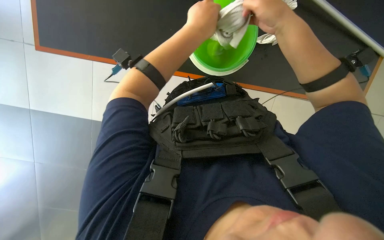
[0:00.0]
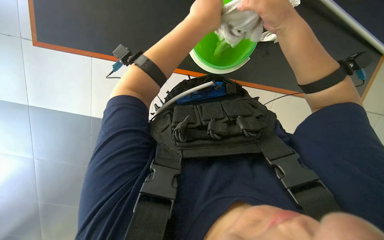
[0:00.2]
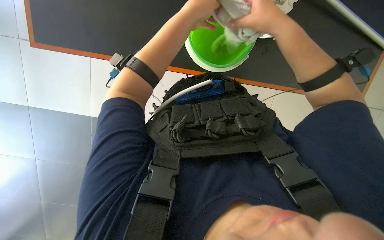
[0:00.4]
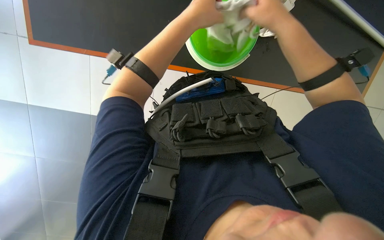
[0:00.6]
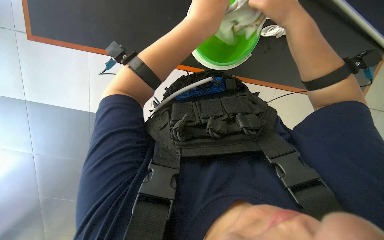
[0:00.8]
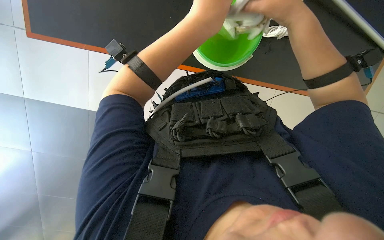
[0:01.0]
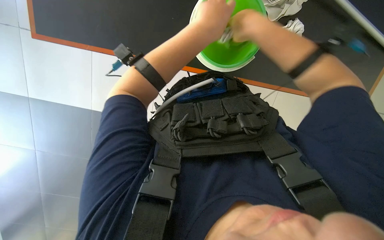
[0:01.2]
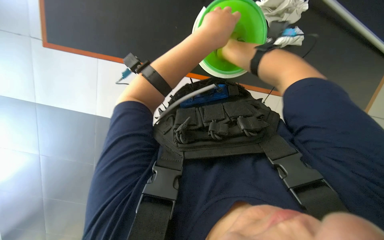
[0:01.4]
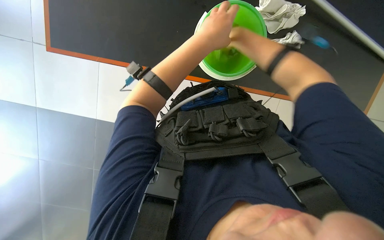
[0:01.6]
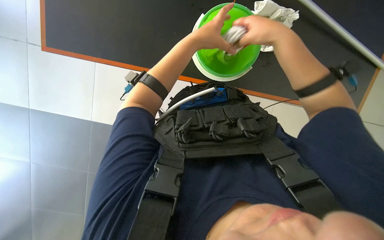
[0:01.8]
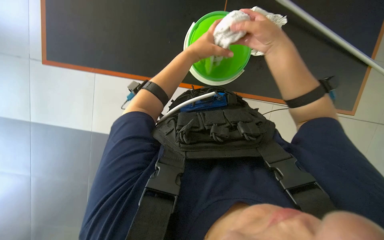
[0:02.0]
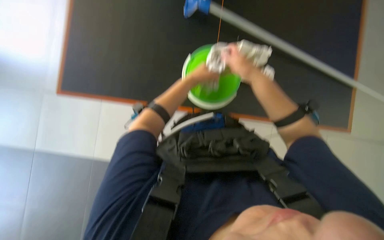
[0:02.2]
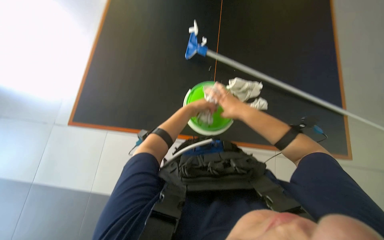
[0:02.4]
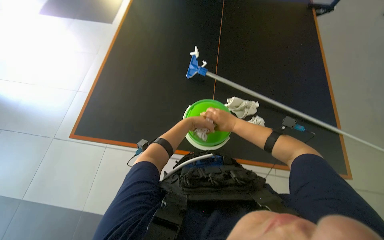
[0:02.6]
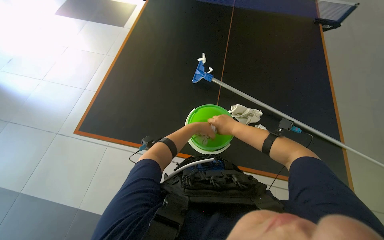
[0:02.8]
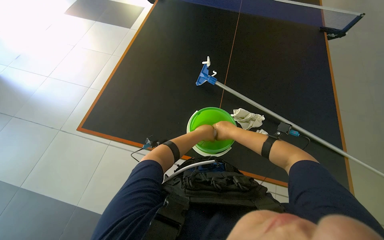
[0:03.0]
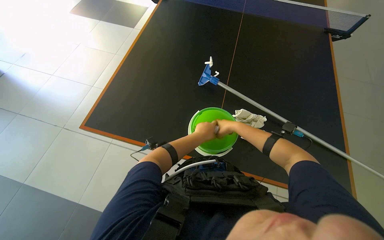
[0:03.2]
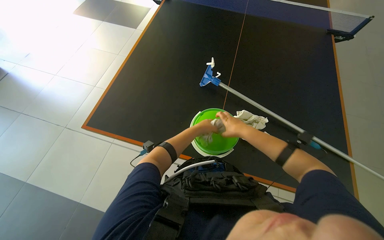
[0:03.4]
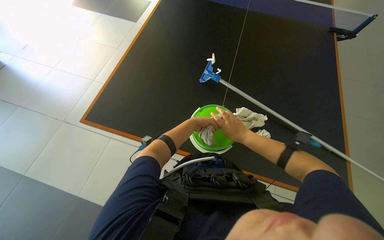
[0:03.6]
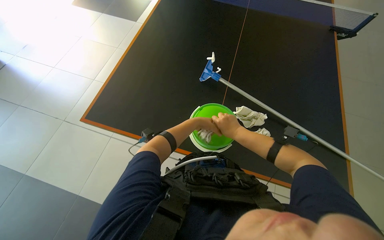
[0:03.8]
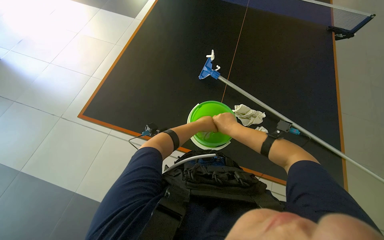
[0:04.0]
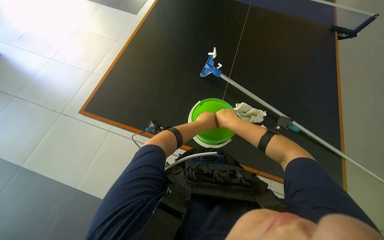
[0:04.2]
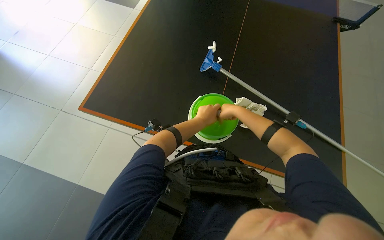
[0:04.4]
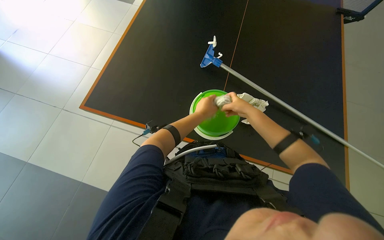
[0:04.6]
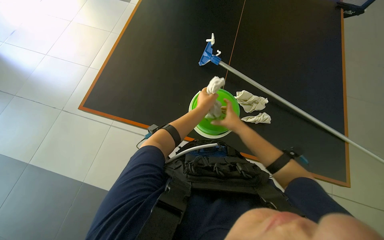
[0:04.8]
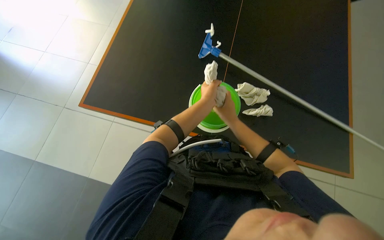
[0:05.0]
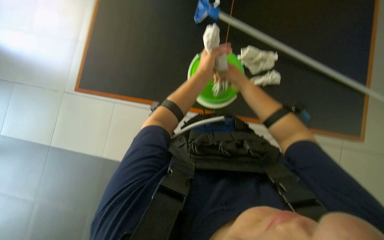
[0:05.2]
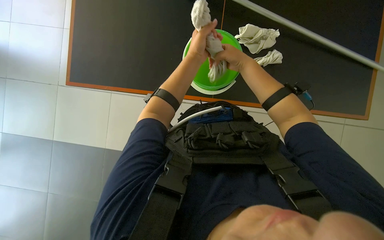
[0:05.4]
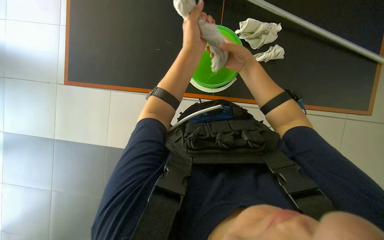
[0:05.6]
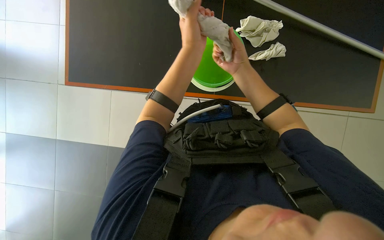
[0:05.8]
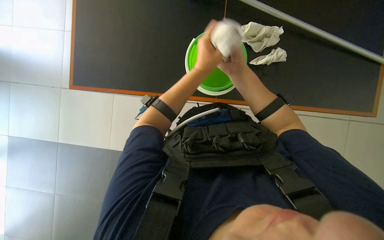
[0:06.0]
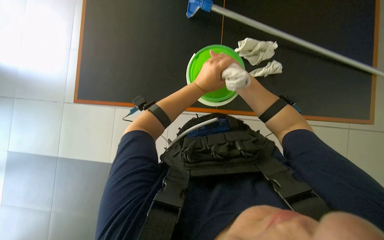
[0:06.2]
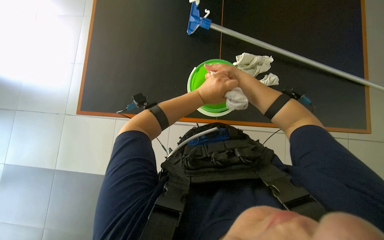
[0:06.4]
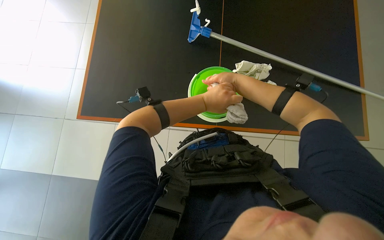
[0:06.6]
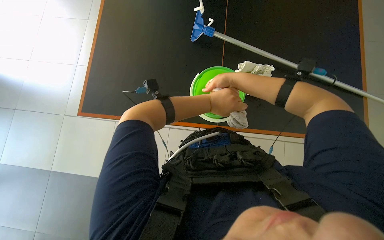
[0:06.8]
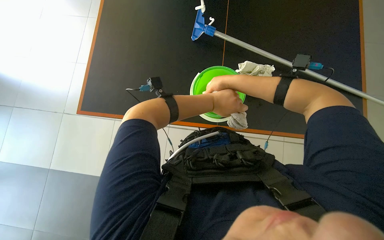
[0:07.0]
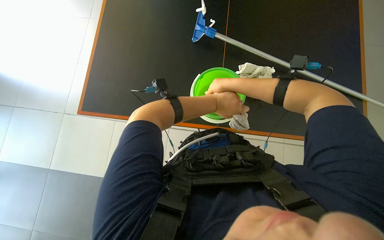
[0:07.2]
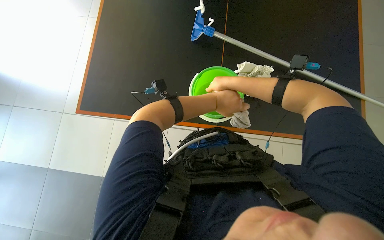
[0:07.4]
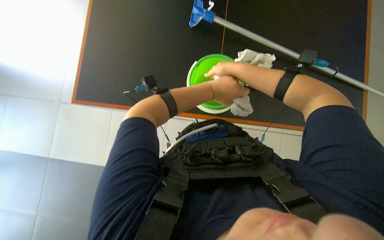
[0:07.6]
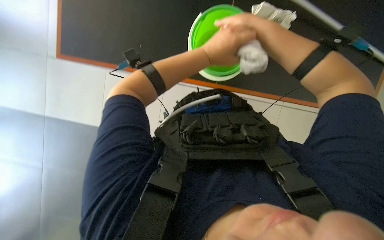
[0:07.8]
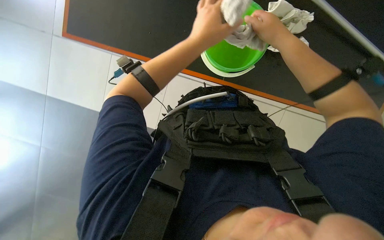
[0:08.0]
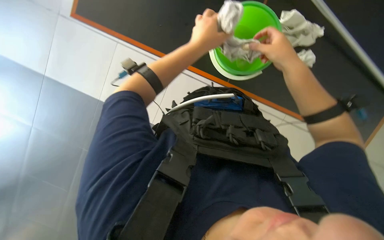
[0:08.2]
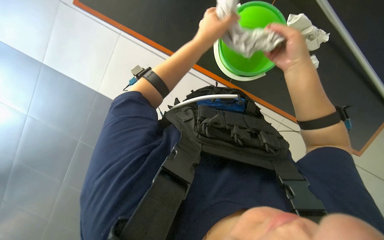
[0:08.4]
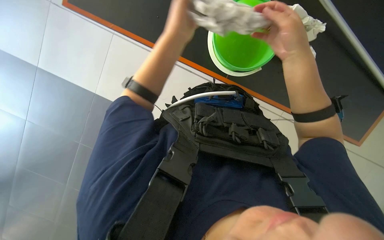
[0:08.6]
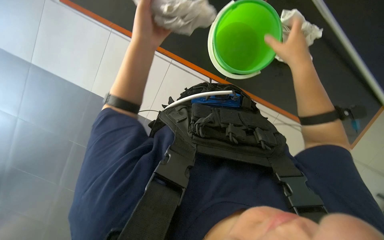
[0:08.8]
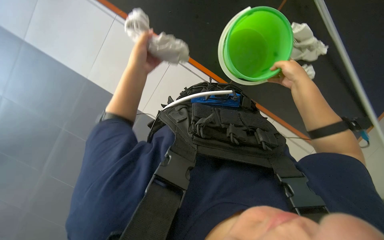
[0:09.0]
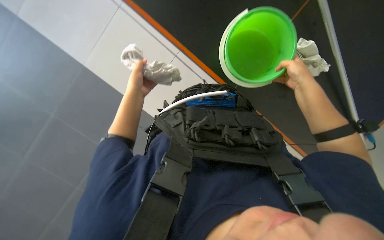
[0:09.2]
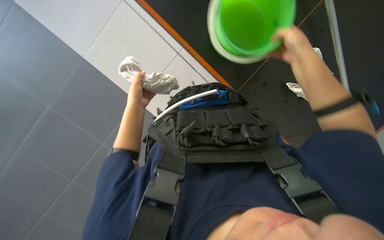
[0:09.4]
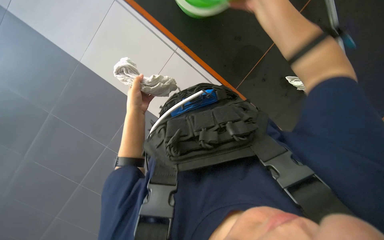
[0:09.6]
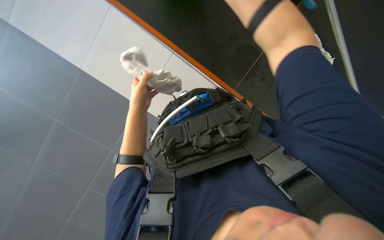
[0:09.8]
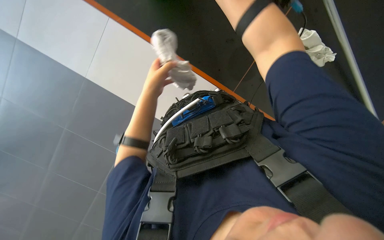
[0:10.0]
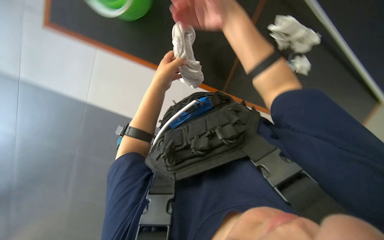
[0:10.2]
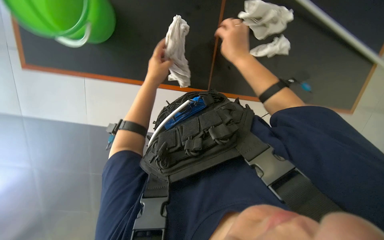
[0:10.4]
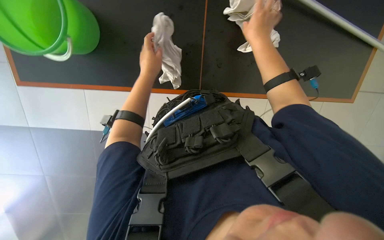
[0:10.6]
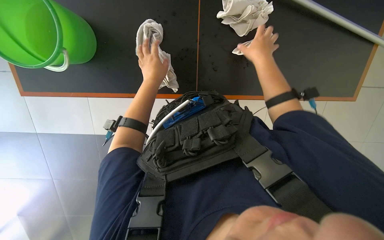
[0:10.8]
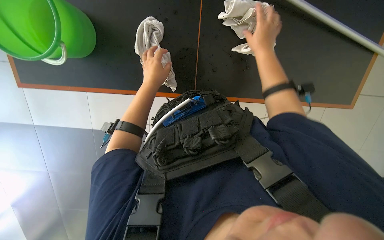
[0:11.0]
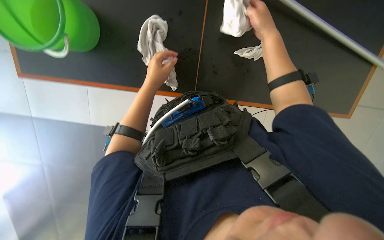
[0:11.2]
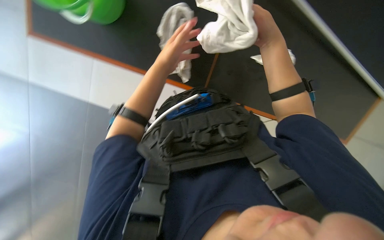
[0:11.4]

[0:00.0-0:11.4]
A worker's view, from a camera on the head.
Job: preparing cleaning supplies.
The whole recording: Wringing cloths into bucket. The worker wrings out cloths into a green bucket.
0:00.0 to 0:01.4: The hands make small movements and keep their place.
0:01.4 to 0:02.8: The camera pitches upward, by approximately 35 degrees.
0:02.8 to 0:04.2: The hands are busy where they are.
0:04.2 to 0:05.6: The camera pitches downward, by roughly 25 degrees.
0:05.6 to 0:07.2: The view tilts some 15 degrees upward. The left hand travels nearer to the camera by approximately 15 cm.
0:07.2 to 0:08.6: The view tilts some 20 degrees downward. The left hand moves to the left, approximately 15 cm.
0:08.6 to 0:10.0: The scene rotates counterclockwise by approximately 35 degrees.
0:10.0 to 0:11.4: The right hand moves farther from the camera, roughly 10 cm.

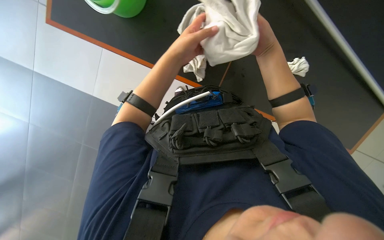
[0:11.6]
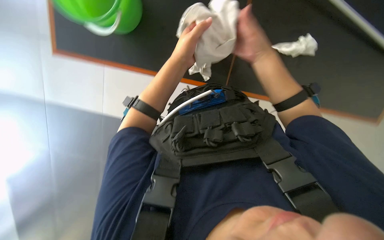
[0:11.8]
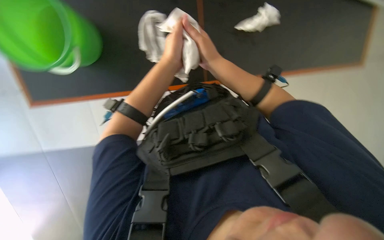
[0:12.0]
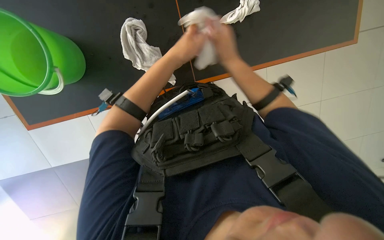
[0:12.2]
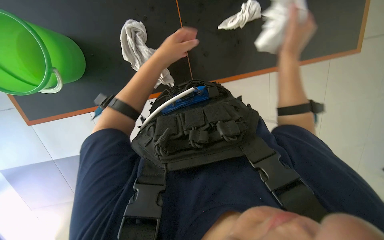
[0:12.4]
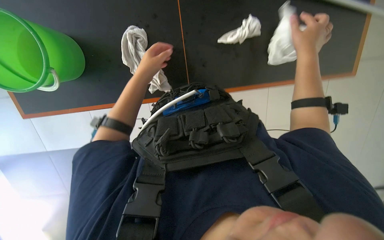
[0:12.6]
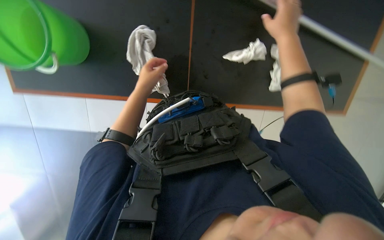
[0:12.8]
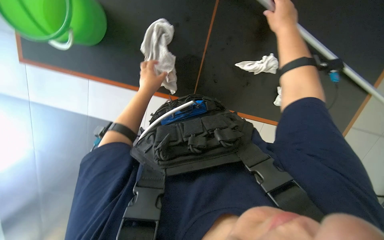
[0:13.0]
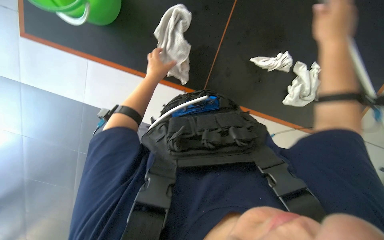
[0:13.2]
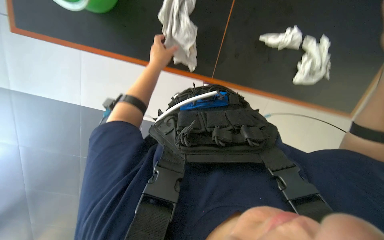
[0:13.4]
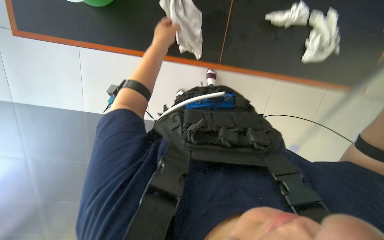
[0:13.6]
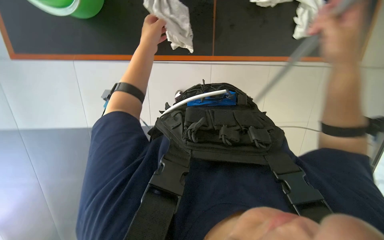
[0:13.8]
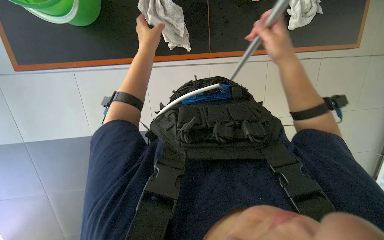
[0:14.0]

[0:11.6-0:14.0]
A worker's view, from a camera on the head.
Job: preparing cleaning supplies.
The whole recording: Wringing cloths into bucket. The worker wrings out cloths into a green bucket.
0:11.6 to 0:12.8: The left hand goes approximately 10 cm farther from the camera.
0:12.8 to 0:14.0: The left hand moves up the picture, roughly 10 cm.

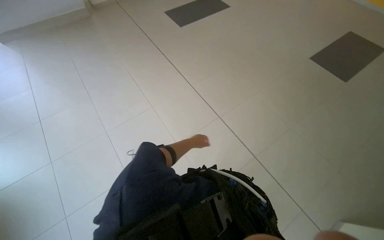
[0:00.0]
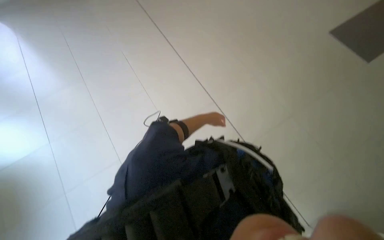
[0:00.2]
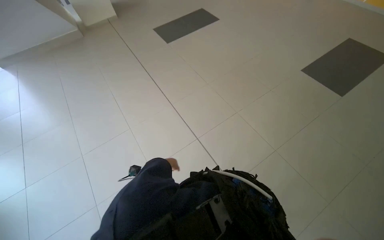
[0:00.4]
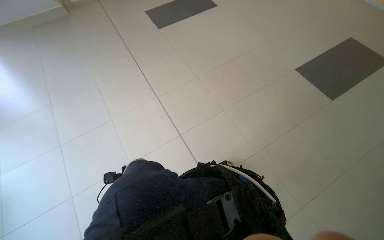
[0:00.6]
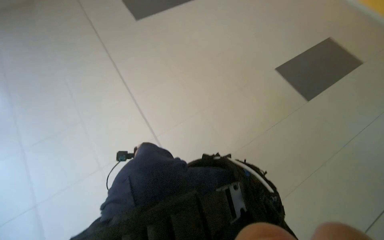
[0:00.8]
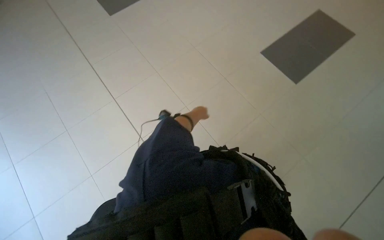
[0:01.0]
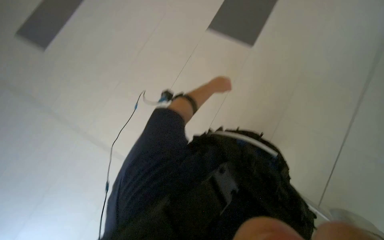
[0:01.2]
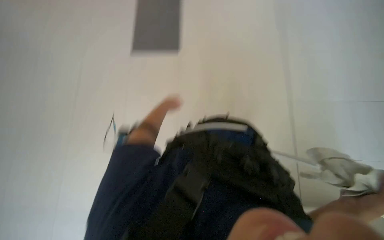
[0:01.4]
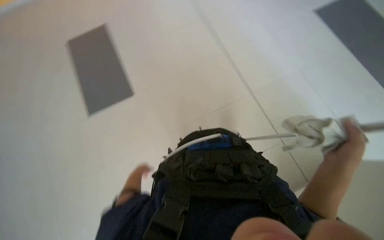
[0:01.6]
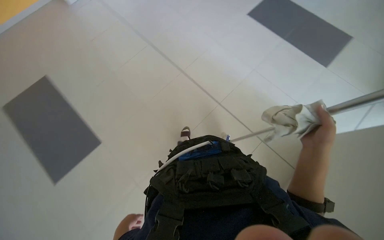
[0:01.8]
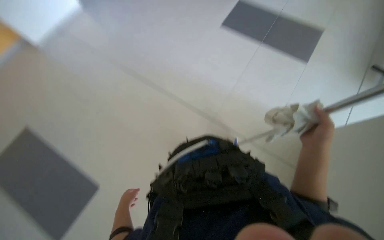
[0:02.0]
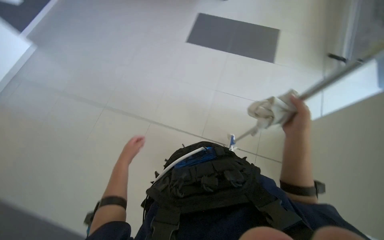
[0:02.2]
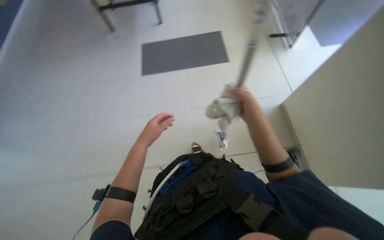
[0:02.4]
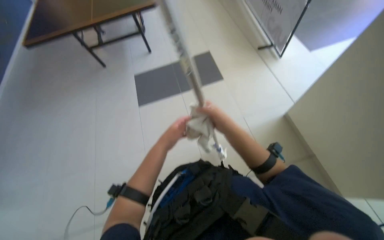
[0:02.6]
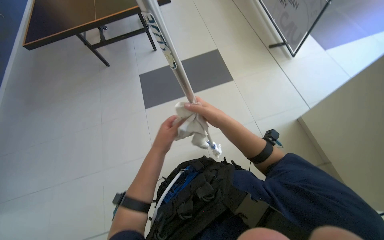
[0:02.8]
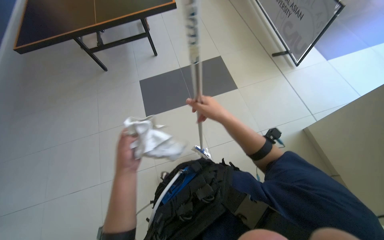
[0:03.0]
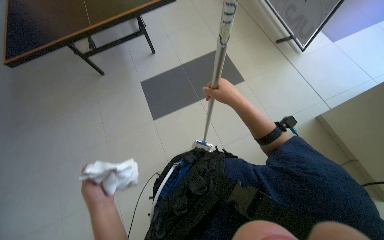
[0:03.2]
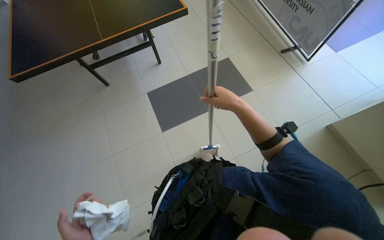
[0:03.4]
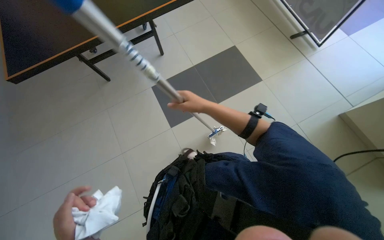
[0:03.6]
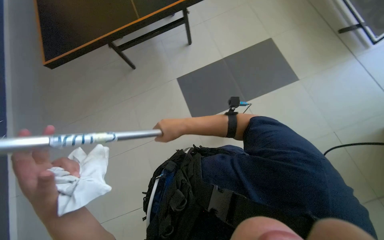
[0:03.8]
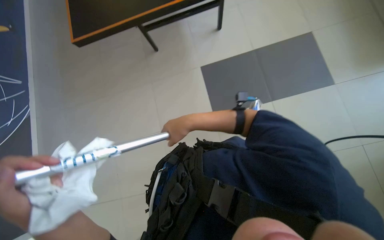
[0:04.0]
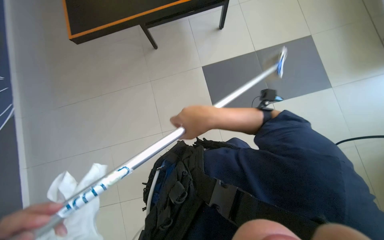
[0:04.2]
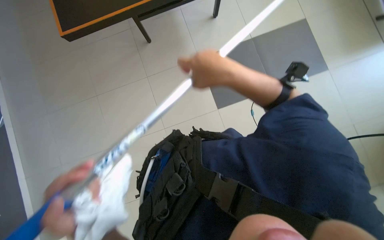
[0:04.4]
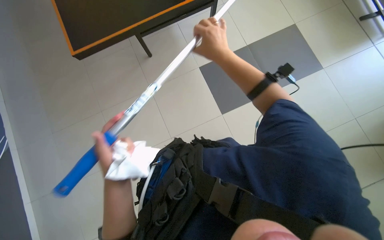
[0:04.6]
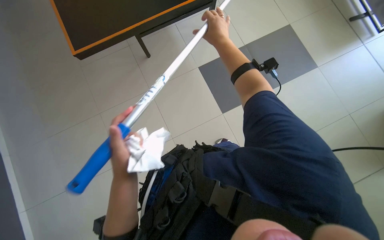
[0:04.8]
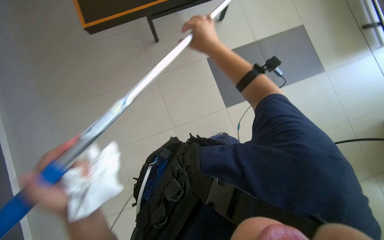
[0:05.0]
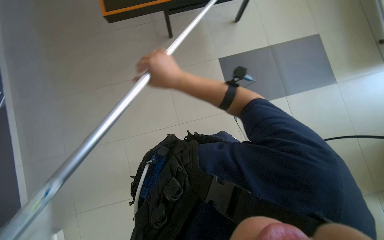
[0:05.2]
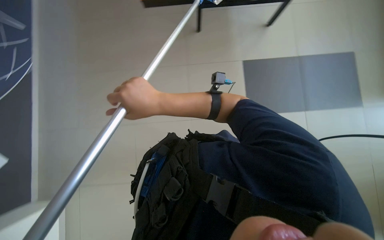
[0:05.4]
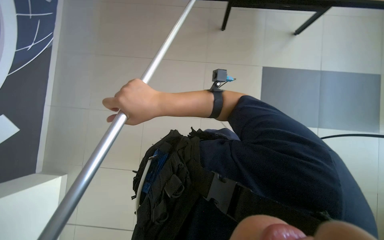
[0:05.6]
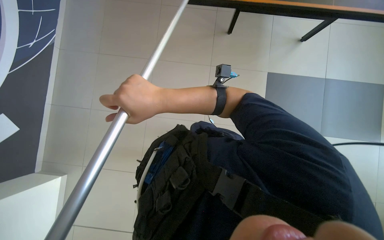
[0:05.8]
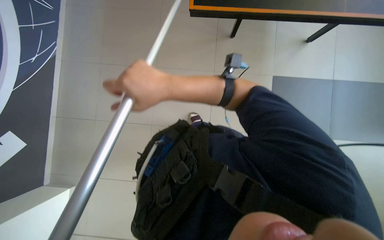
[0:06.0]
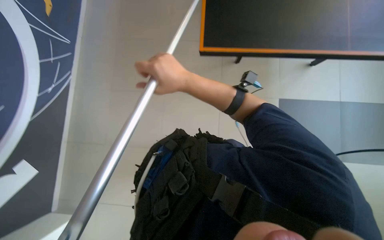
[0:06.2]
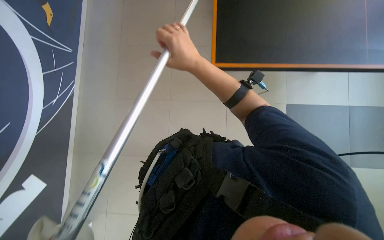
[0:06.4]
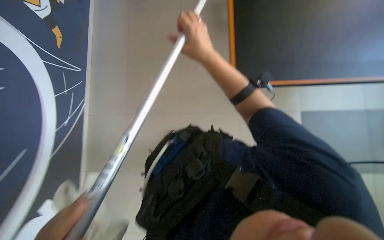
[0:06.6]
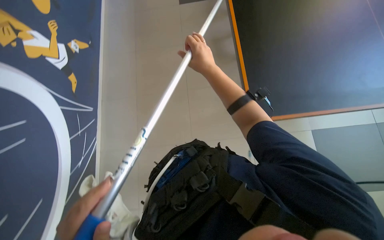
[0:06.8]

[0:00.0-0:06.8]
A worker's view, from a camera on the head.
Job: wiping surfaces.
The whole recording: Cleaning ping pong table with long-handled tool. The worker cleans the ping pong table surface with a long-handled tool.
0:01.4 to 0:02.8: The wearer's head swings some 40 degrees to the right.
0:02.8 to 0:04.0: The right hand goes about 20 cm to the left.
0:04.0 to 0:05.4: The right hand shifts roughly 15 cm to the left, and moves some 20 cm up the picture and comes back.
